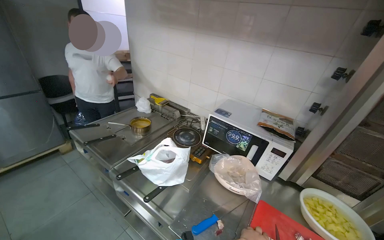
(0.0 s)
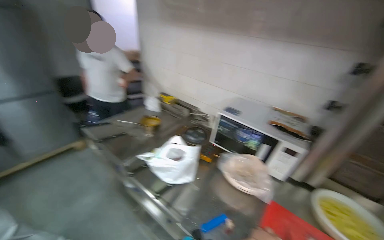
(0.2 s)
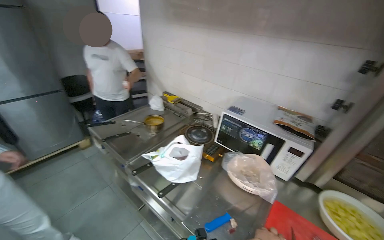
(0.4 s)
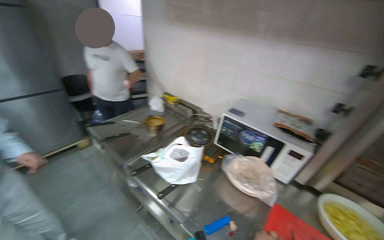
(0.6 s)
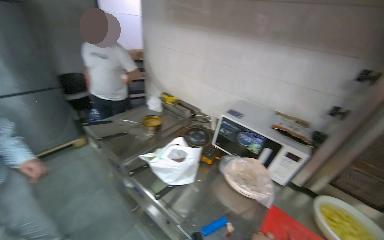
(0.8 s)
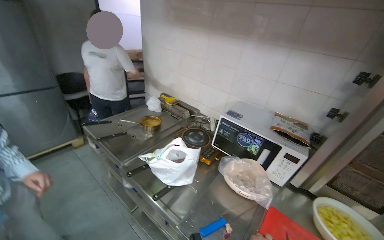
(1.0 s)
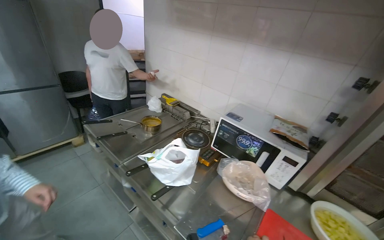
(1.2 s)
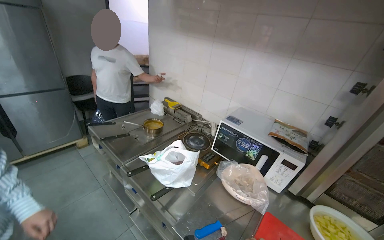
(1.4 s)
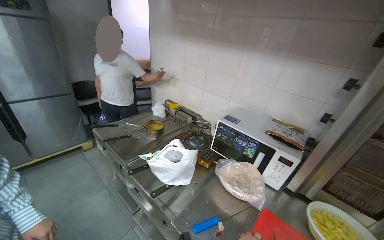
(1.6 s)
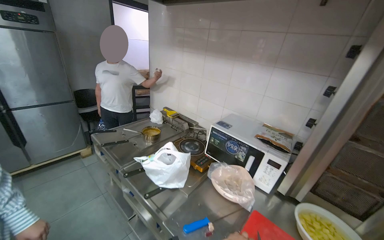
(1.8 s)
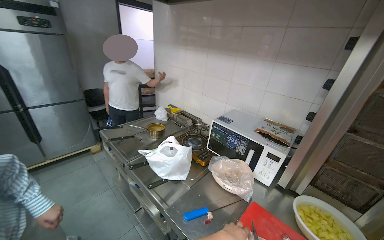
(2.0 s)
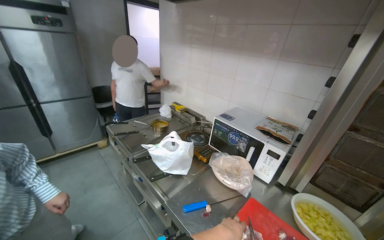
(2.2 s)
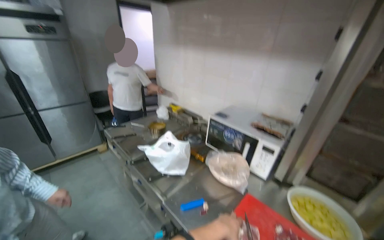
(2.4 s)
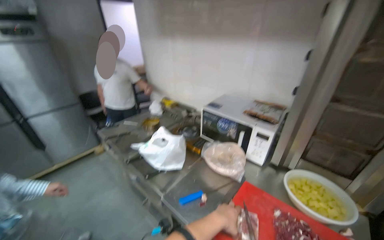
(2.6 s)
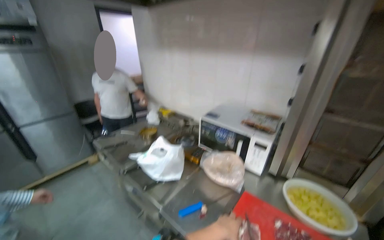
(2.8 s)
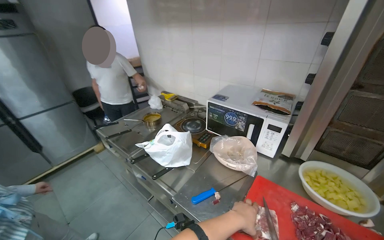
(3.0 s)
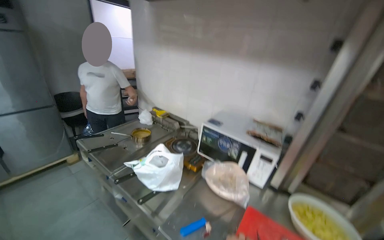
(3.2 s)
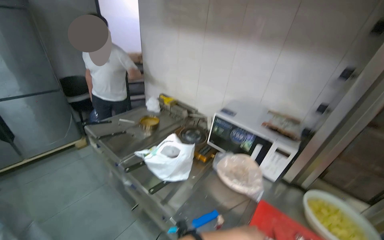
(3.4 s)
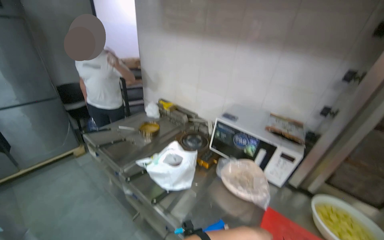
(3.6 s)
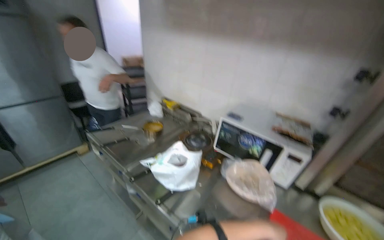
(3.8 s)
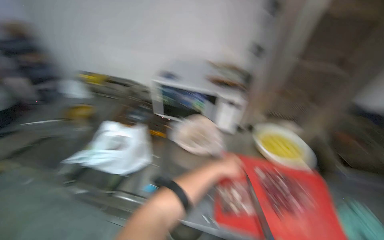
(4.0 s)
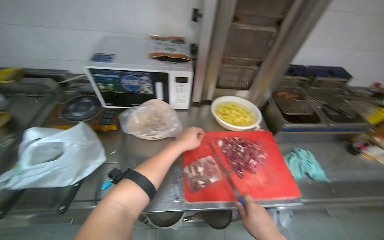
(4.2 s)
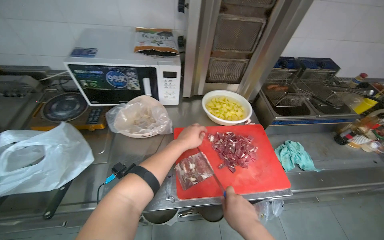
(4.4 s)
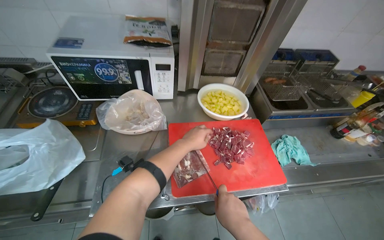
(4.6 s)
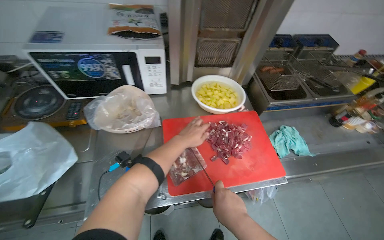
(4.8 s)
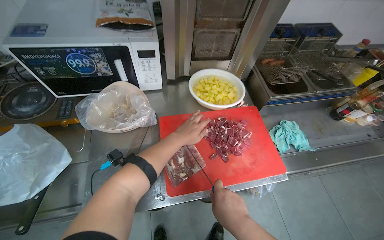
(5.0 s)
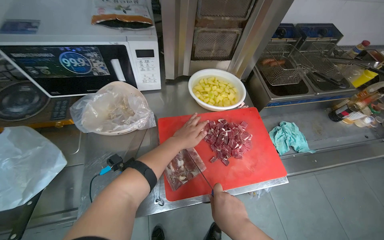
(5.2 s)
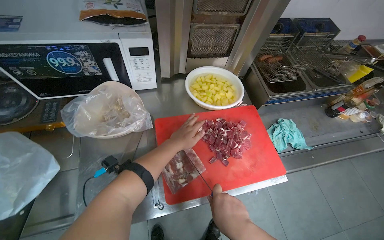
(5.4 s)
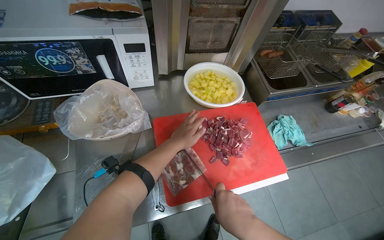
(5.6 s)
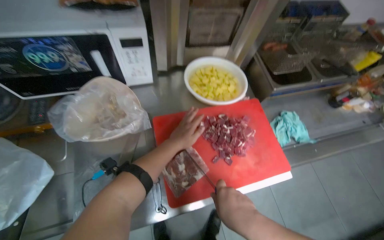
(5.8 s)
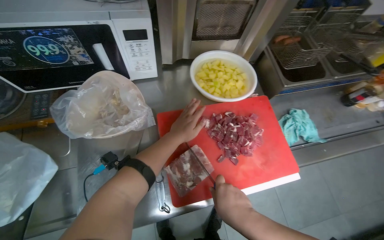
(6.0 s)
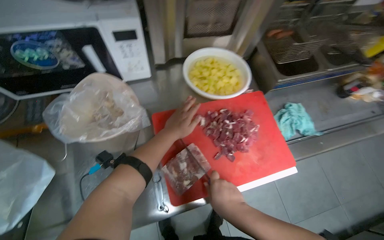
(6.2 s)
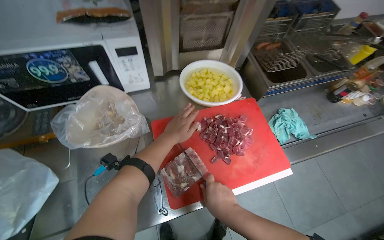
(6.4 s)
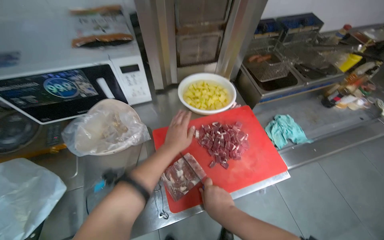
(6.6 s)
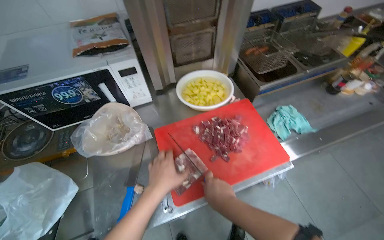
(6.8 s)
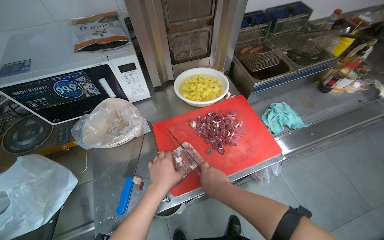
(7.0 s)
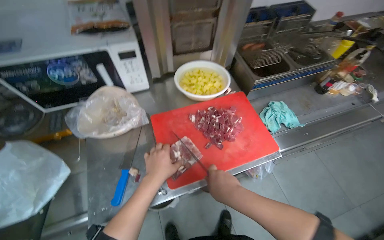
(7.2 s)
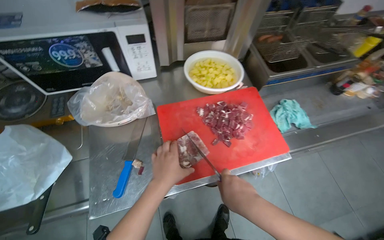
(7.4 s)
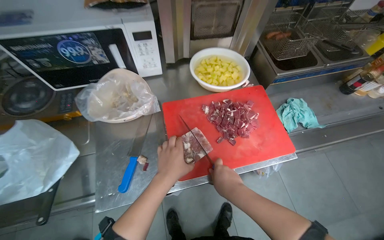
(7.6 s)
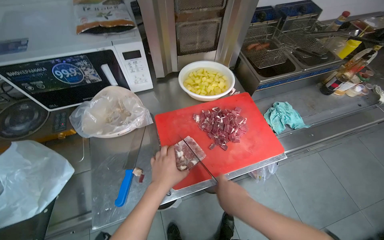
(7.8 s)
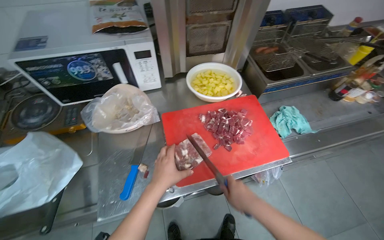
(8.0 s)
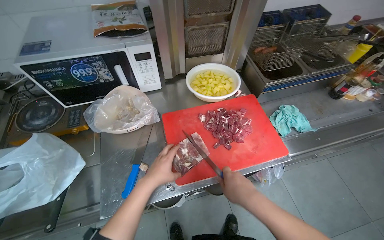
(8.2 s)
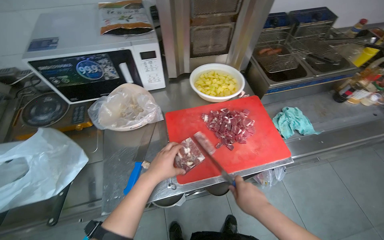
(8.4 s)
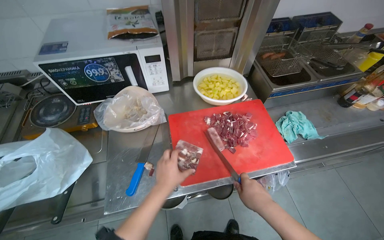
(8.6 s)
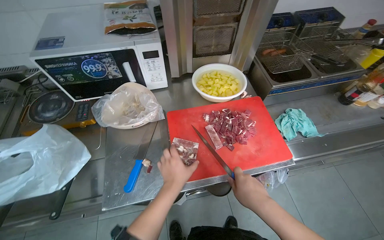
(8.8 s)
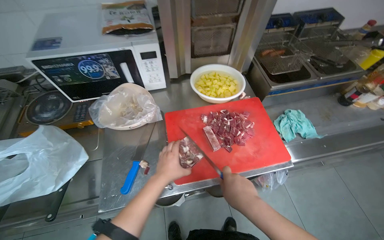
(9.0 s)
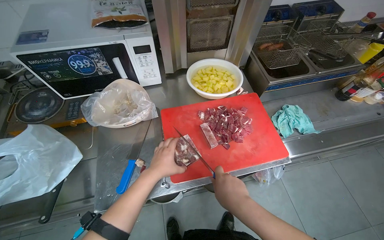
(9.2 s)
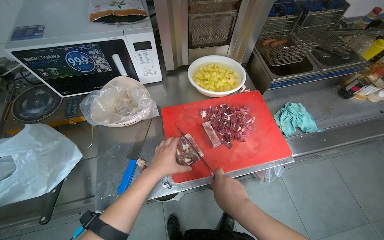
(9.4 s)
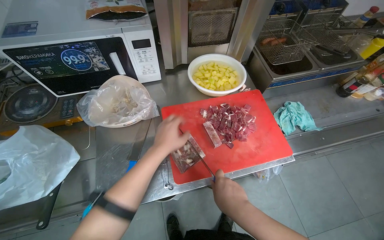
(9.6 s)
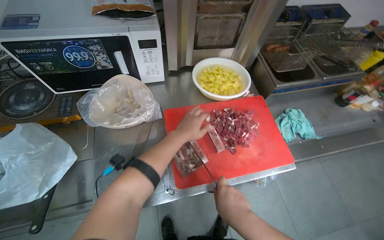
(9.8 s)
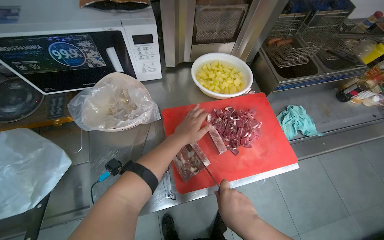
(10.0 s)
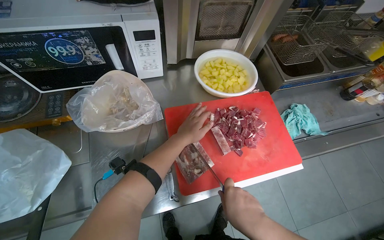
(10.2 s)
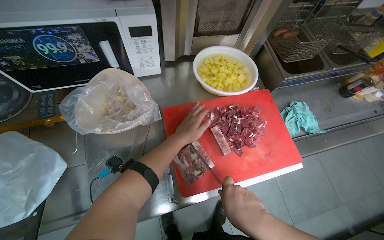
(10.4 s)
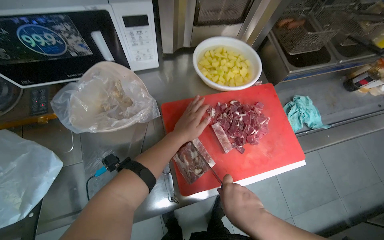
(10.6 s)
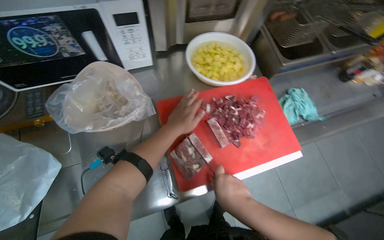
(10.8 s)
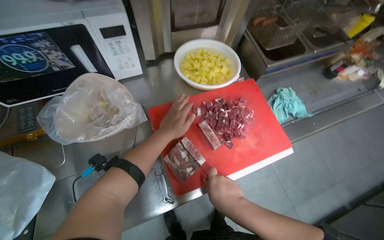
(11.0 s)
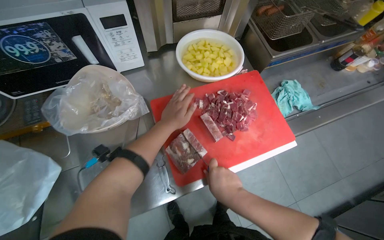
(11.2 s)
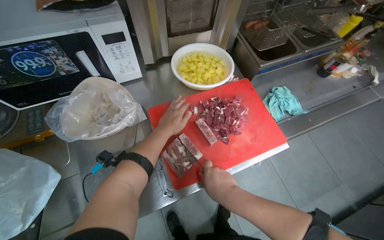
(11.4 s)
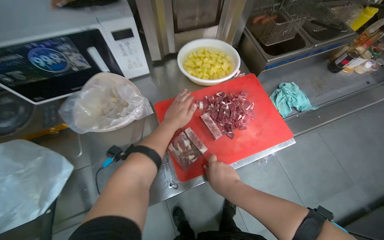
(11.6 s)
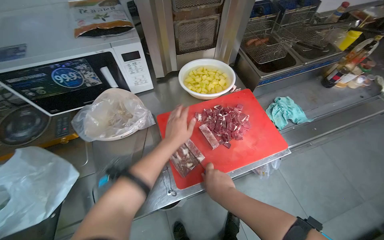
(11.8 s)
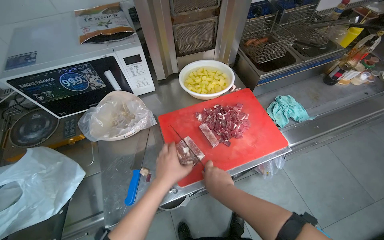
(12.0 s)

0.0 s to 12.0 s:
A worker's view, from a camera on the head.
Job: preparing food.
The whole recording: Cutting meat on chopping board. The worker continues cutting pieces of meat on a red chopping board with a knife.
3.0 to 4.4 s: The wearer looks some 45 degrees further to the right. The wearer looks some 20 degrees further downward.
4.4 to 6.0 s: The camera pitches downward, by approximately 20 degrees. The right hand moves up the picture, some 10 cm.
6.0 to 7.6 s: The left hand heads down the picture and nearer to the camera, covering about 20 cm.
7.6 to 9.0 s: The hands make small movements and keep their place.
9.0 to 10.4 s: The left hand heads up the picture, covering some 15 cm.
10.4 to 12.0 s: The left hand is displaced down the picture by some 15 cm.

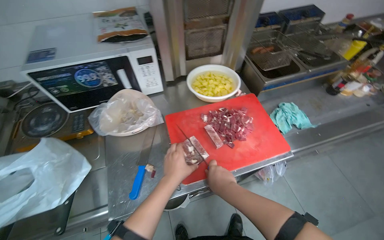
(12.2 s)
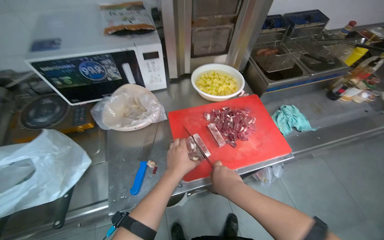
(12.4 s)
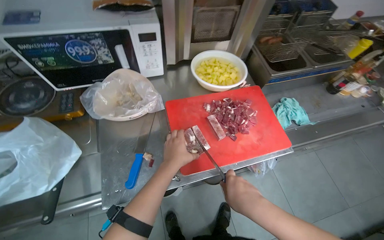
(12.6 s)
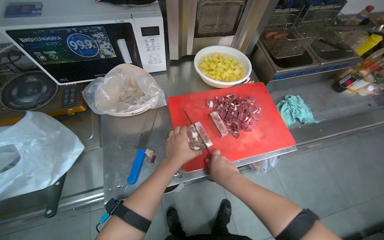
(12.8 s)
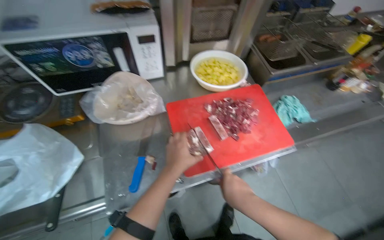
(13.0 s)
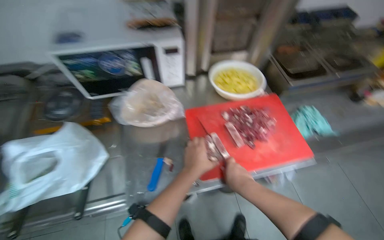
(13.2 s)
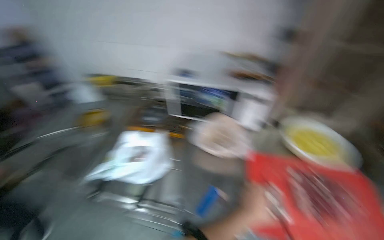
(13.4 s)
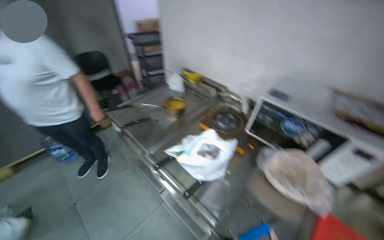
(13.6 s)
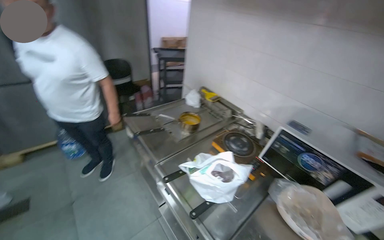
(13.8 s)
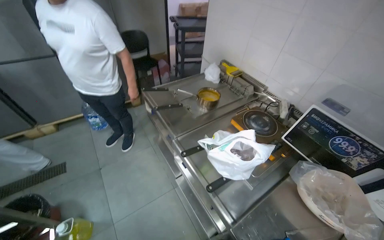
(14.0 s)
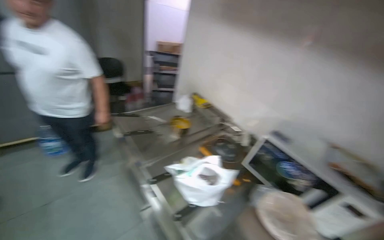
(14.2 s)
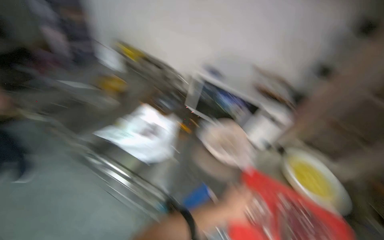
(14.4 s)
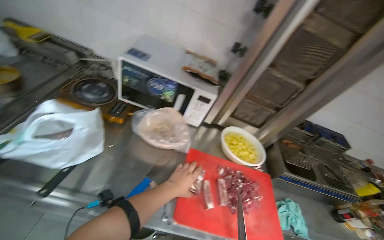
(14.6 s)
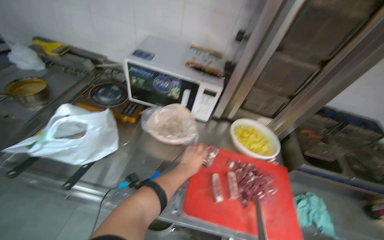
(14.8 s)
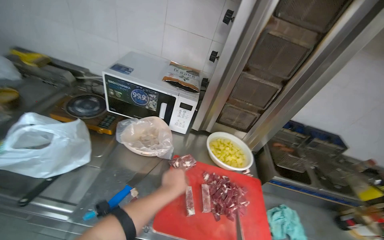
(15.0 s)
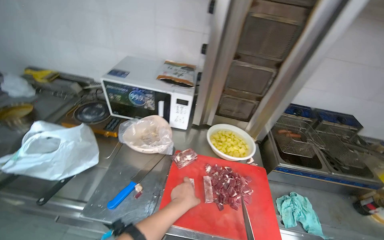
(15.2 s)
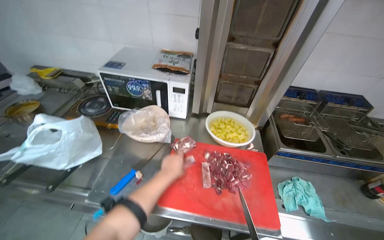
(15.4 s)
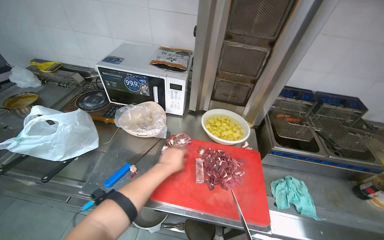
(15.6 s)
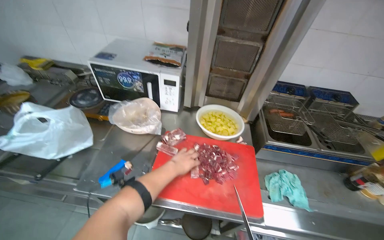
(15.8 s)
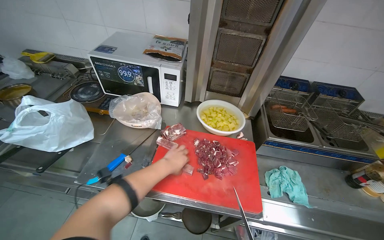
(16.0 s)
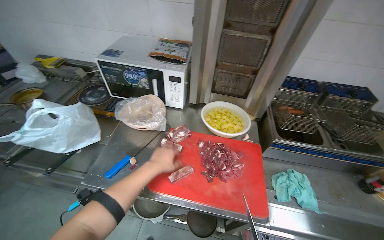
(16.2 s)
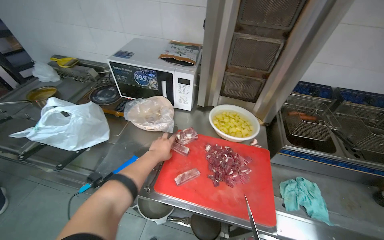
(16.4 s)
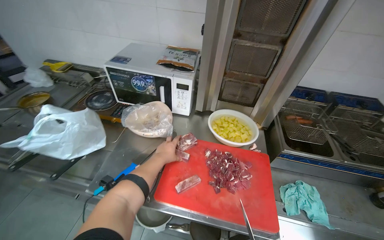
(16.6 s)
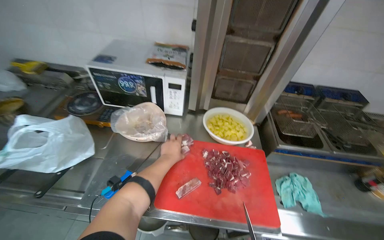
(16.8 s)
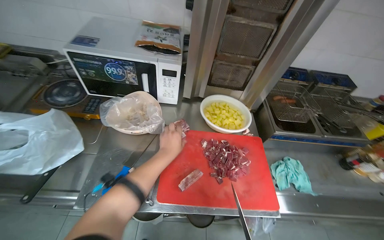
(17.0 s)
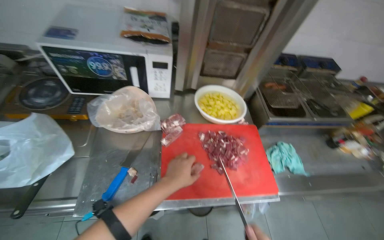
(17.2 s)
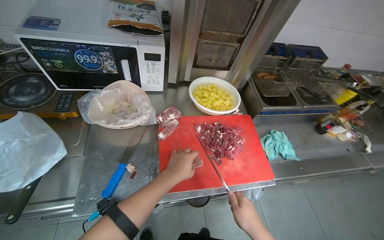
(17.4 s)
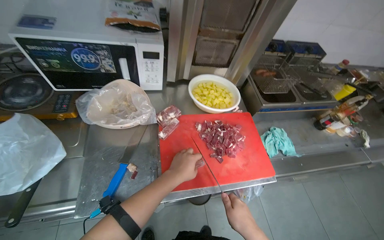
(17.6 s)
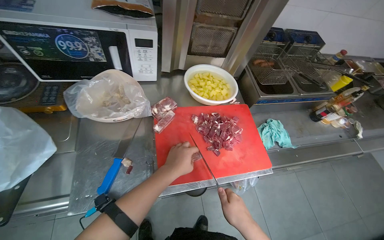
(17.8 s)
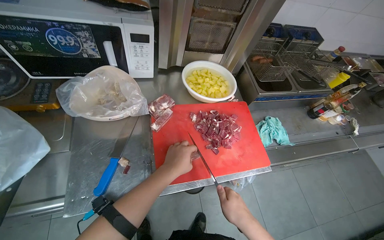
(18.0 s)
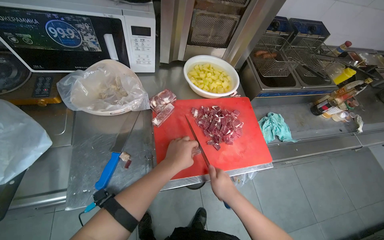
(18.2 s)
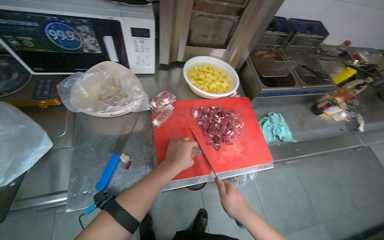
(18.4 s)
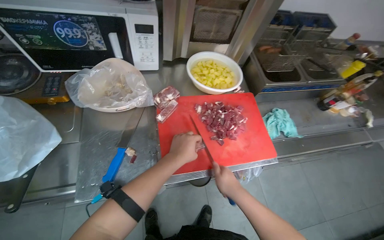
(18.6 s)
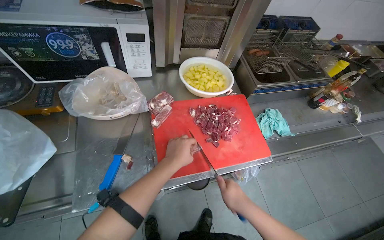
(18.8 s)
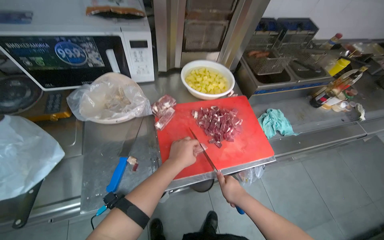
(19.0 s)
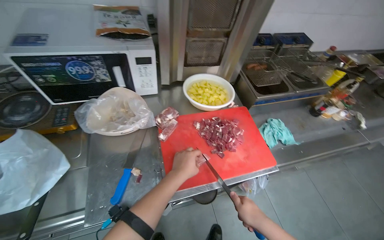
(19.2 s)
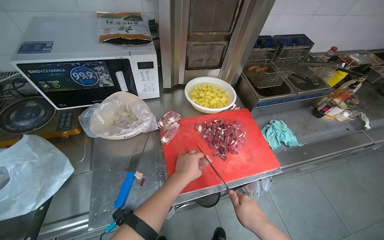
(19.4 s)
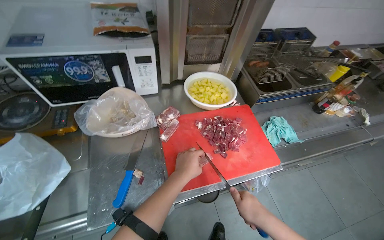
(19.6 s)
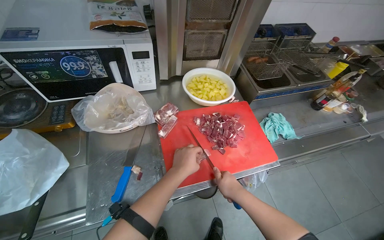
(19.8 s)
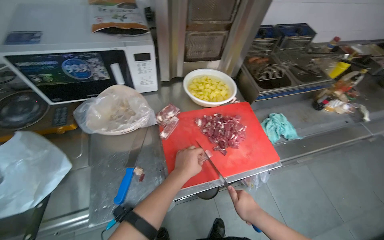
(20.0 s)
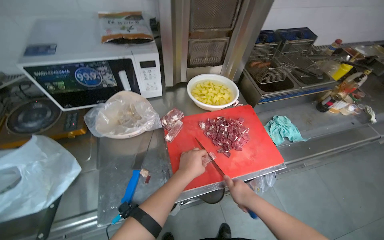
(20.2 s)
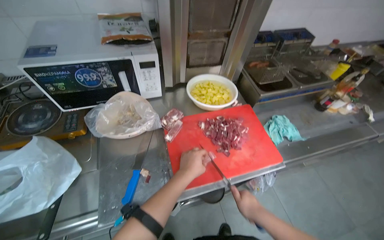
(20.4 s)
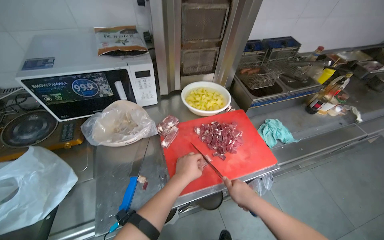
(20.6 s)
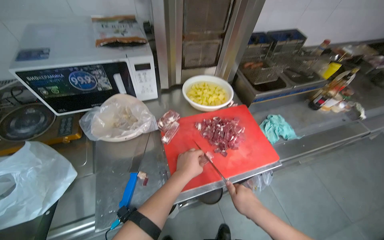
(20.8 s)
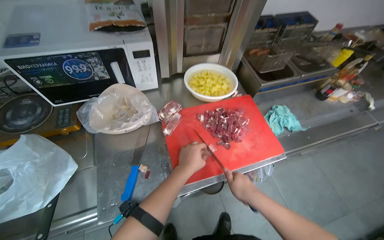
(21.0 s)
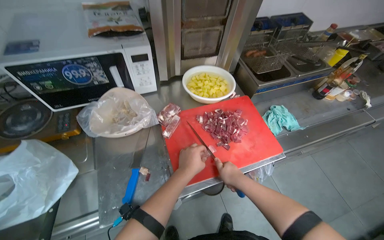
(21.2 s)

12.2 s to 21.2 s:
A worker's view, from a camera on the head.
Job: preparing food.
The whole recording: Cutting meat on chopping board. The worker continues cutting pieces of meat on a red chopping board with a knife.
12.2 to 13.8 s: The head turns to the left by some 55 degrees. The view tilts about 15 degrees upward.
13.8 to 15.2 s: The wearer looks roughly 40 degrees further to the right. The wearer looks roughly 15 degrees further downward.
16.6 to 18.2 s: The wearer looks about 25 degrees further to the right. The wearer looks approximately 20 degrees further downward.
18.2 to 21.2 s: The hands stay close to where they were, moving slightly.
